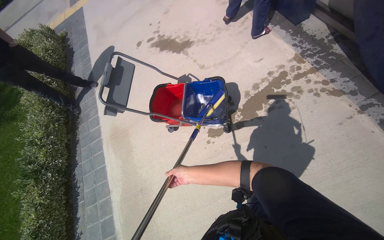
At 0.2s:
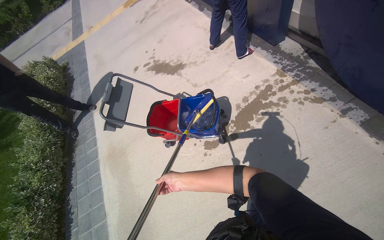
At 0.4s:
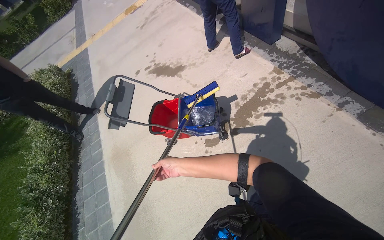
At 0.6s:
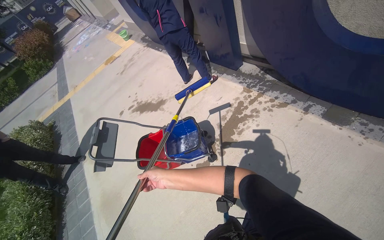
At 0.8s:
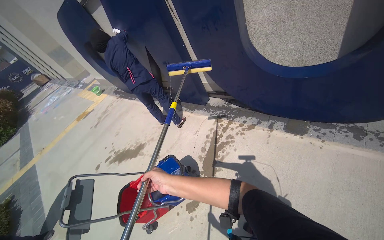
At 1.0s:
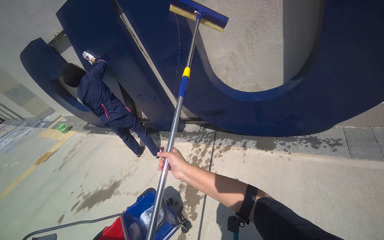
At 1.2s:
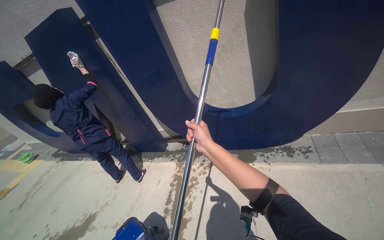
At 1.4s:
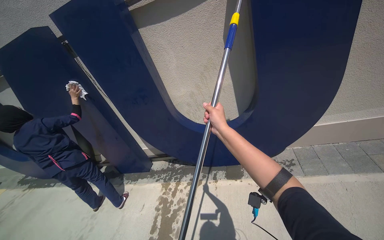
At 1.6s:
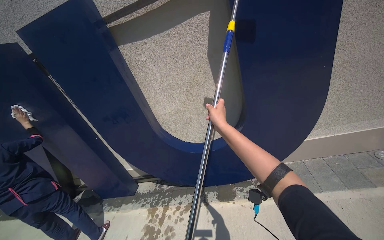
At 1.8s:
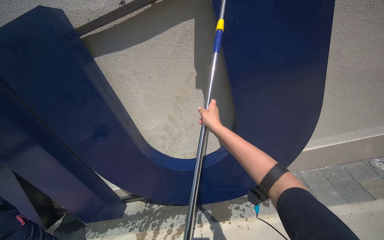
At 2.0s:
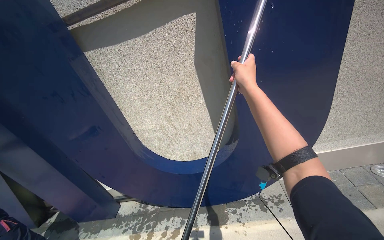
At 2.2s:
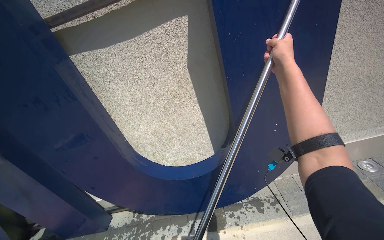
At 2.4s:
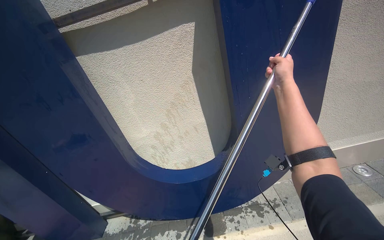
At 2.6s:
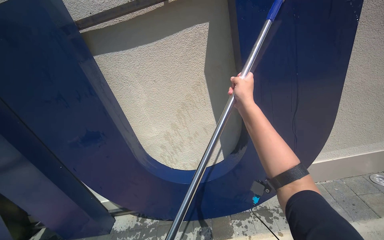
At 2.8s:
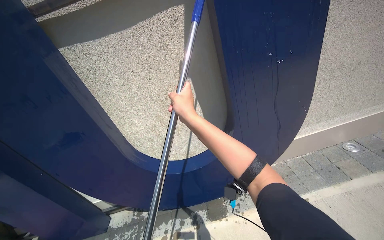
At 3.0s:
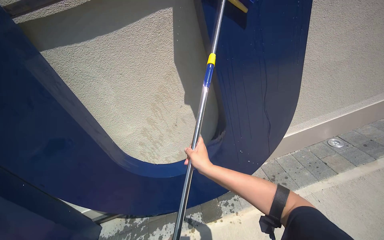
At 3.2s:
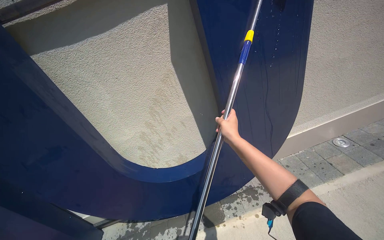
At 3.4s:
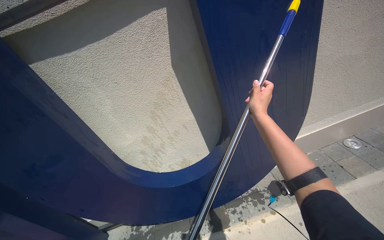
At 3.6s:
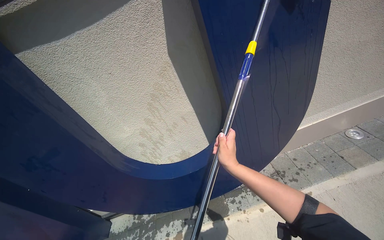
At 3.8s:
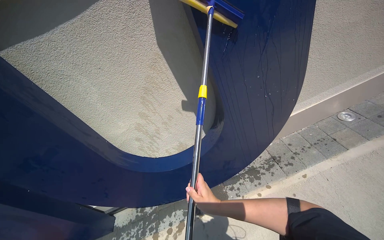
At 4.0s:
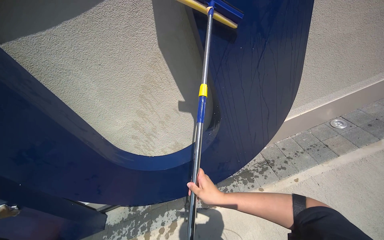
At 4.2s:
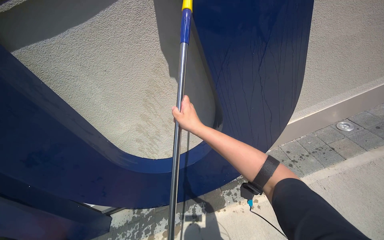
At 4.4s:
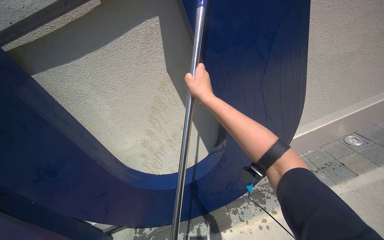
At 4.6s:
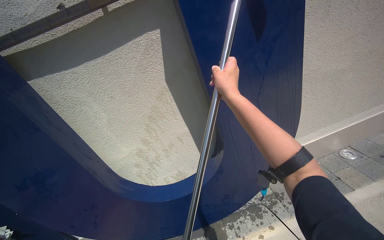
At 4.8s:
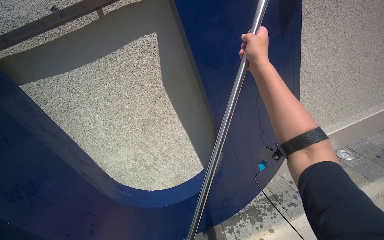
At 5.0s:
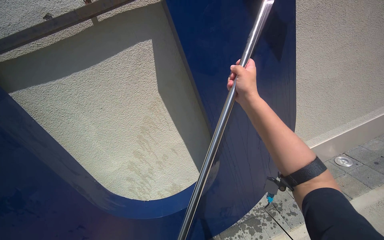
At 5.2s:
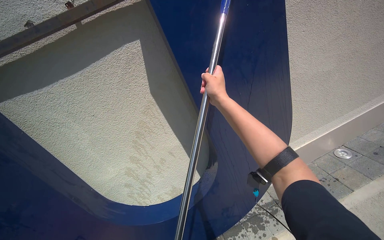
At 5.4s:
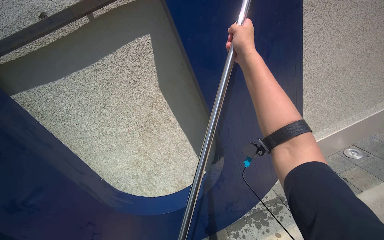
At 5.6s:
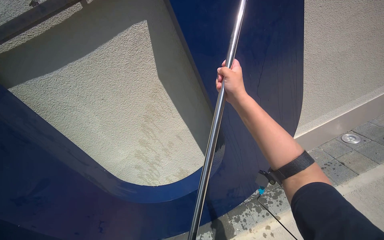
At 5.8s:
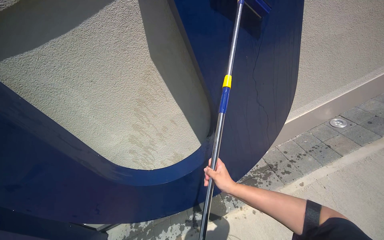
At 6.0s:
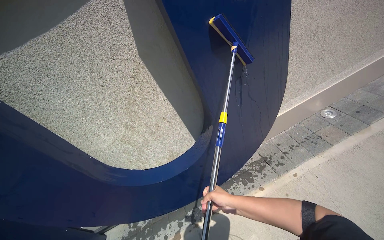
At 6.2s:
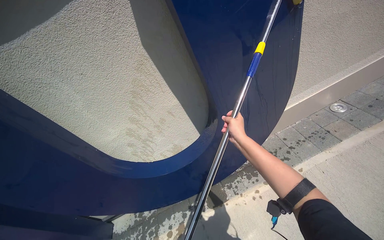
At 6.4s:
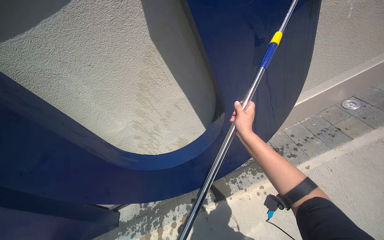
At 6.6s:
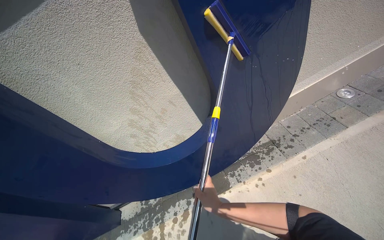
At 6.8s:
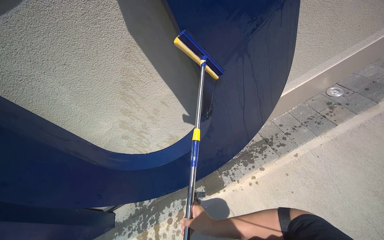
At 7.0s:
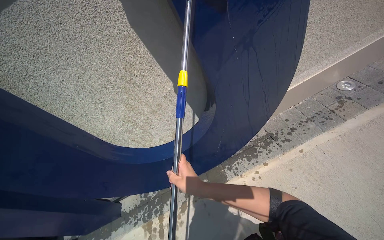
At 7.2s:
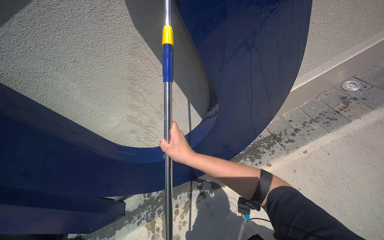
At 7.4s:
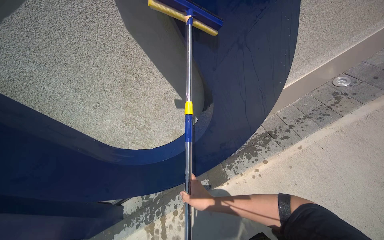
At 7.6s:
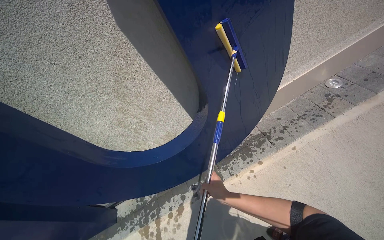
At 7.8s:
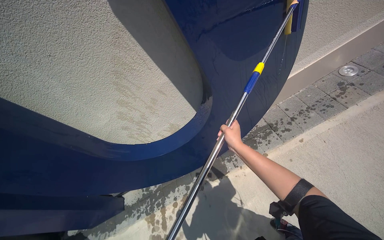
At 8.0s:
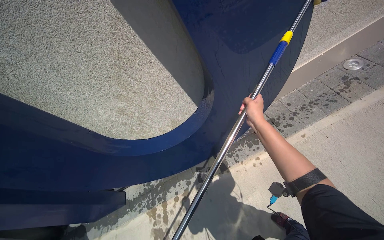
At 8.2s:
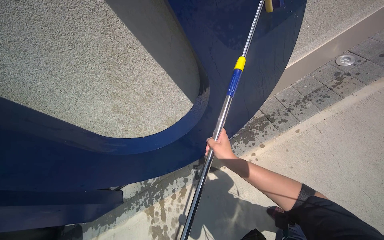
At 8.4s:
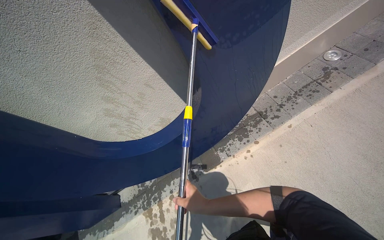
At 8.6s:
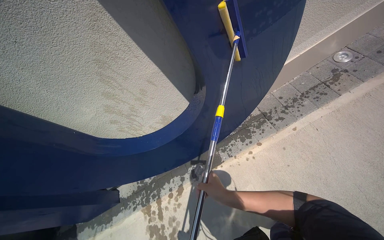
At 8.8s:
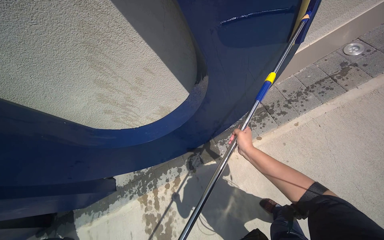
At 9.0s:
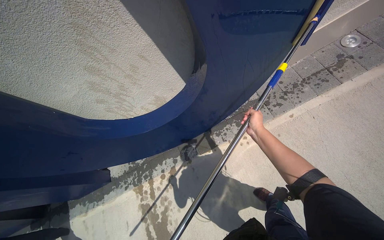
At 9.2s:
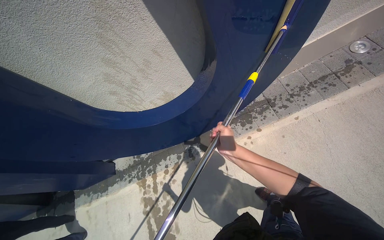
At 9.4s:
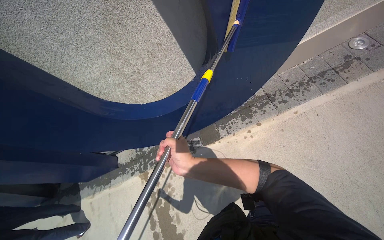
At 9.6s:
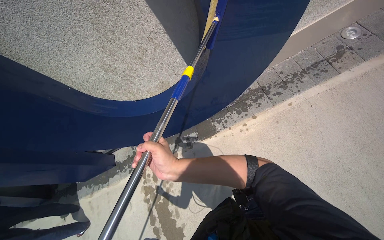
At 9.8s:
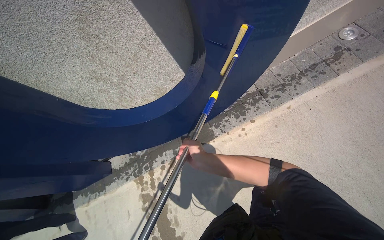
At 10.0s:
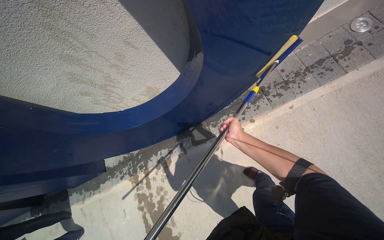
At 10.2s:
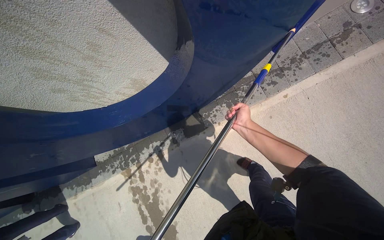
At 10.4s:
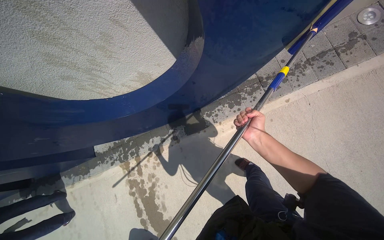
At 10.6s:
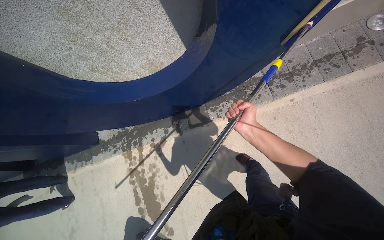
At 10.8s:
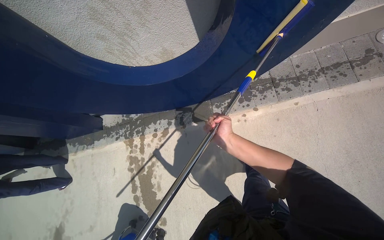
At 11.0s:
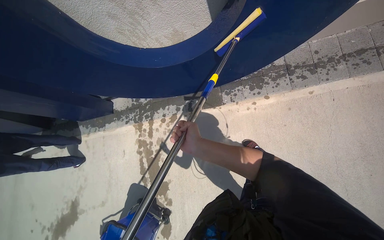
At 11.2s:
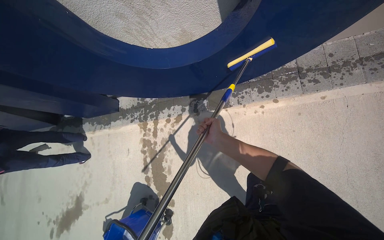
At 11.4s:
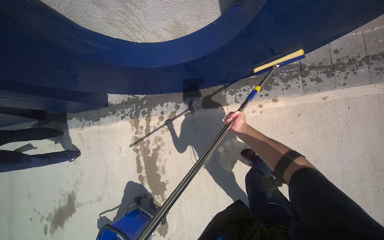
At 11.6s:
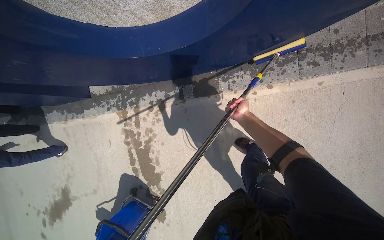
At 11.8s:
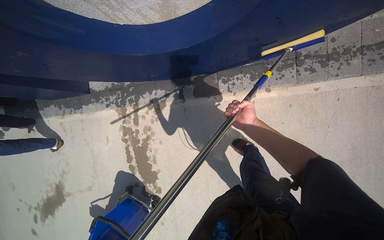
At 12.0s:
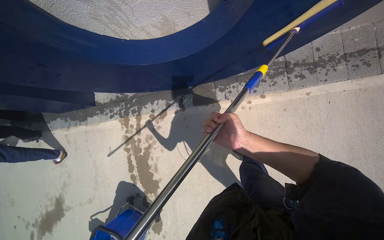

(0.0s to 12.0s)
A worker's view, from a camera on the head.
Job: wiping surfaces.
The whole recording: Scrubbing large blue letter U. The worker scrubs the large blue letter U with a long-handled scrubber.
0.0s - 1.6s: The camera is carried about 40 cm. The head rotates approximately 55 degrees to the right. The view tips upward by about 60 degrees.
4.4s - 6.0s: The right hand swings up and down the picture, some 40 cm each way, with 3 reversals.
7.6s - 9.0s: The view tips downward by about 15 degrees. The right hand moves up and down the picture over about 25 cm, changing direction 2 times.
9.0s - 10.4s: The view tilts approximately 15 degrees downward. The right hand moves roughly 30 cm to the left and comes back.
10.4s - 12.0s: The right hand shifts approximately 15 cm to the left, and reaches approximately 25 cm farther from the camera, then returns.

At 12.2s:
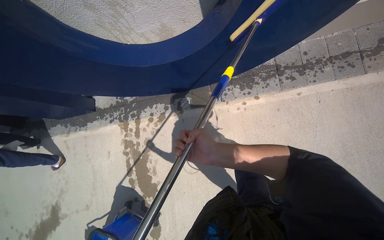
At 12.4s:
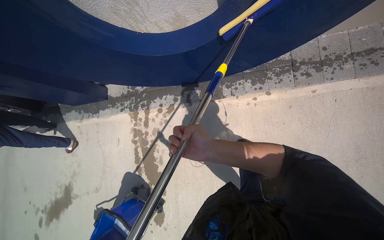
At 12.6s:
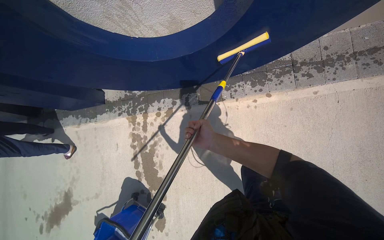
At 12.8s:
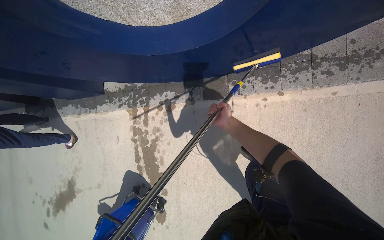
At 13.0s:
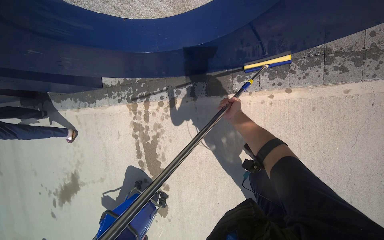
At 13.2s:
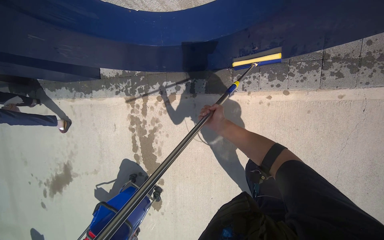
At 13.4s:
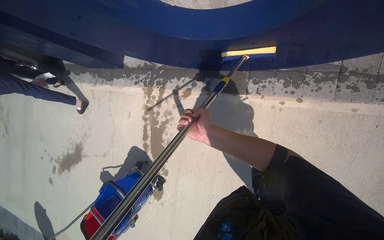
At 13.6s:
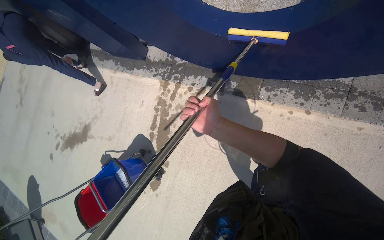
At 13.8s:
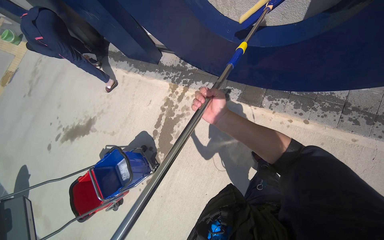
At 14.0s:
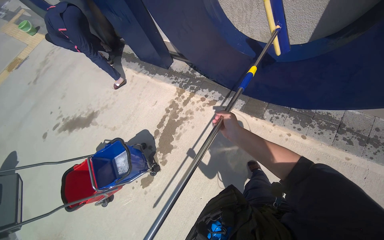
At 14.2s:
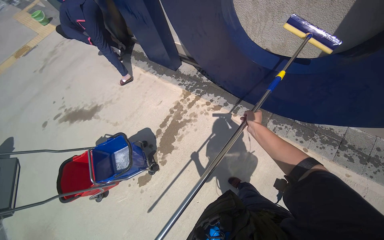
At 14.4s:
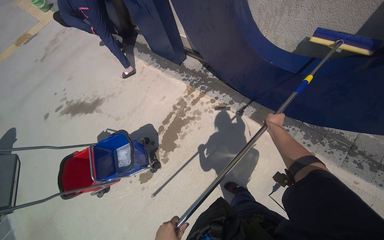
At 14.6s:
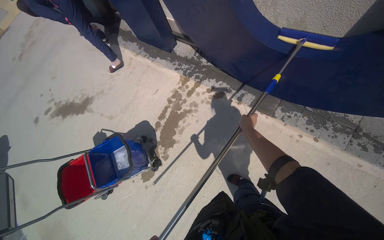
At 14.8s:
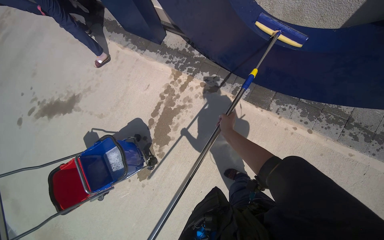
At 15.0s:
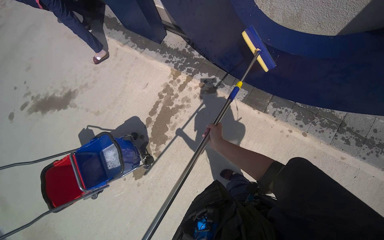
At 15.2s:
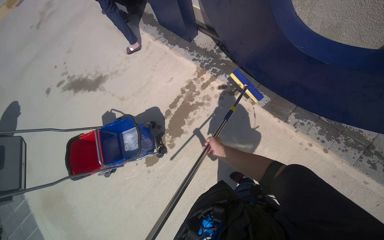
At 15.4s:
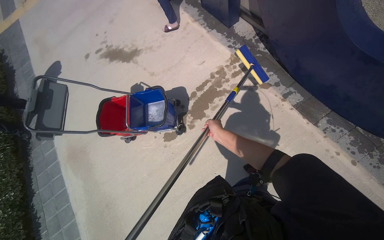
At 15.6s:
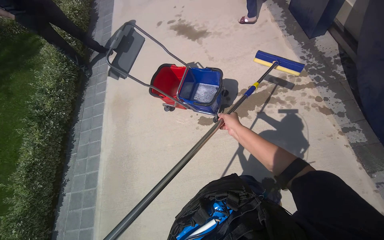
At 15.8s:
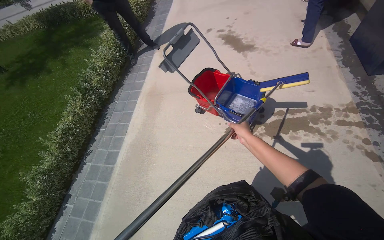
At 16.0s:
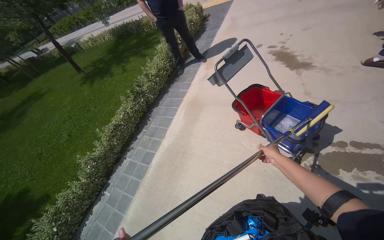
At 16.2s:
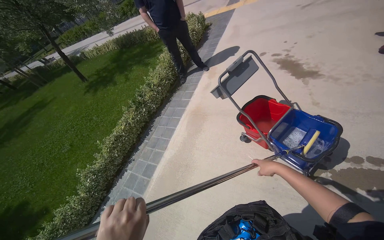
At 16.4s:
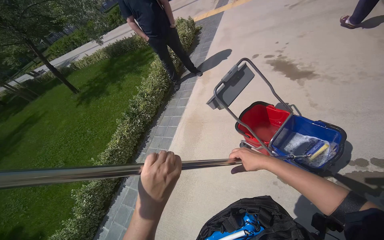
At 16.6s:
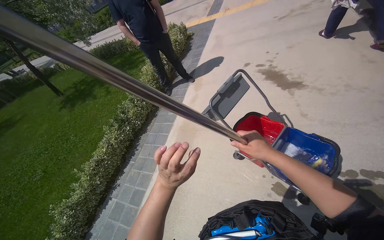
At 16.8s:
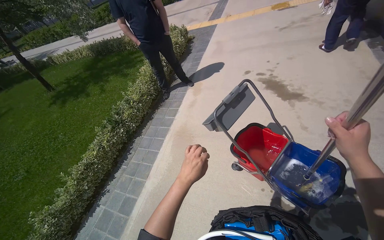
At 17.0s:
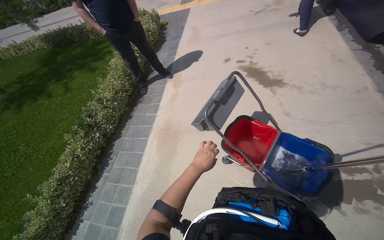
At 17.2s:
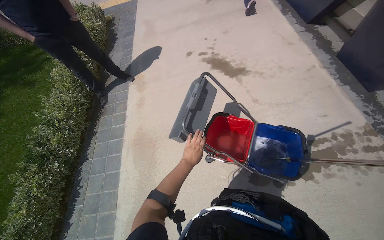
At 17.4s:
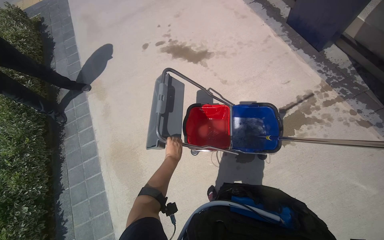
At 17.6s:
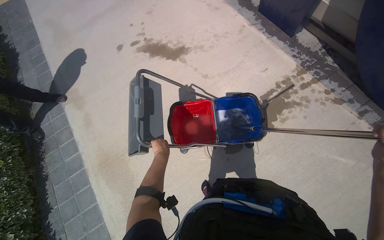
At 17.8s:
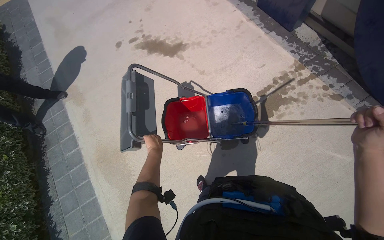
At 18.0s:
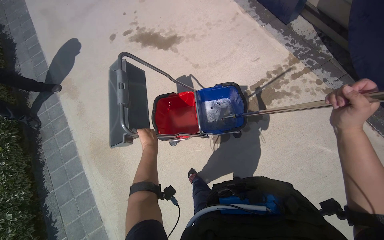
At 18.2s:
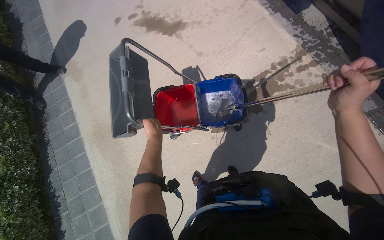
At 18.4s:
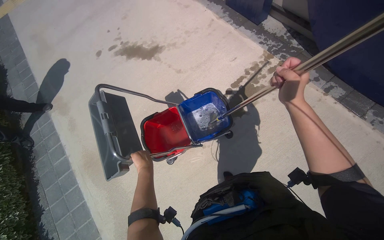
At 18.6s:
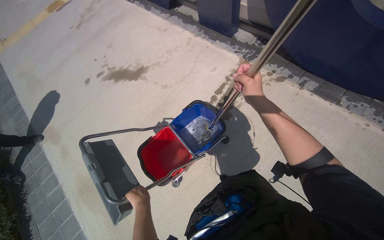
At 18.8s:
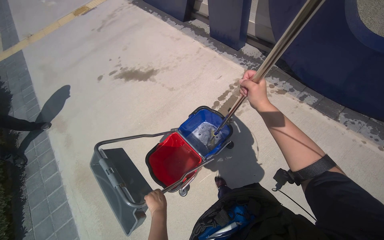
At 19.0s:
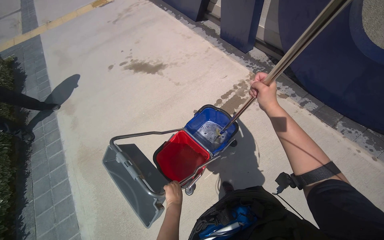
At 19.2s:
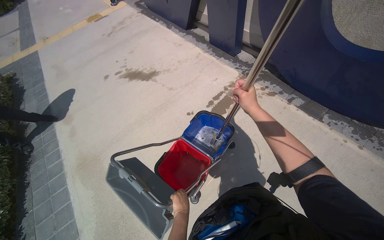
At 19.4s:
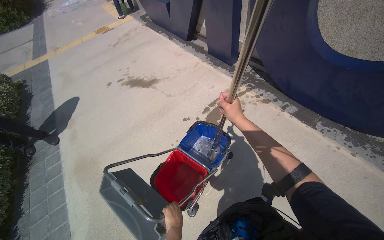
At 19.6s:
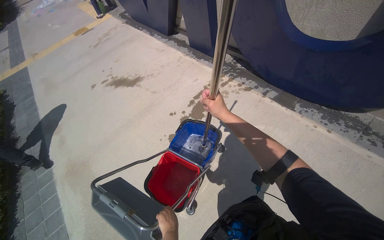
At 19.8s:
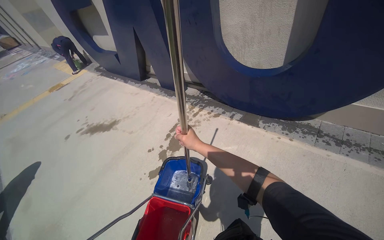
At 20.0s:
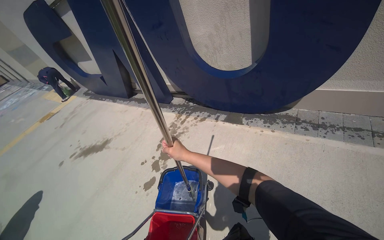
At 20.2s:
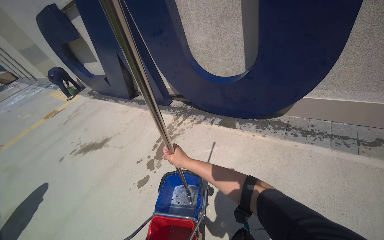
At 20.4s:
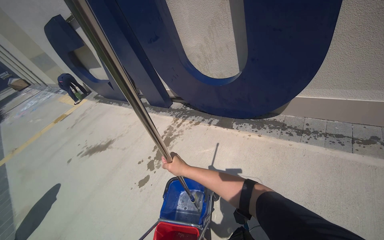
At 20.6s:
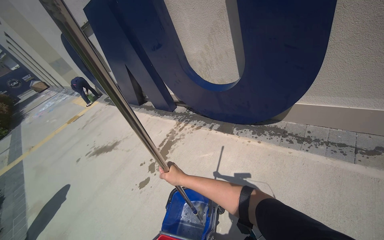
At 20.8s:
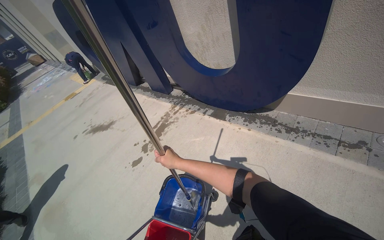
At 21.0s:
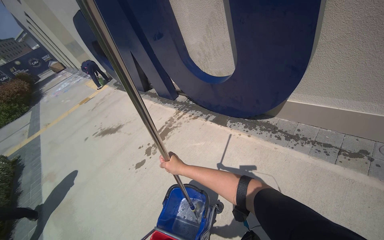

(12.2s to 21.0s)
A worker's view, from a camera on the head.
Job: wiping surfaces.
The whole recording: Scrubbing large blue letter U. The worker scrubs the large blue letter U with a long-handled scrubber.
12.2s - 13.6s: Everything in view rotates some 25 degrees clockwise. The right hand moves approximately 40 cm farther from the camera and comes back.
13.6s - 15.2s: The right hand goes about 25 cm down the picture and farther from the camera, and moves roughly 5 cm to the right and comes back.
15.2s - 16.6s: The camera travels some 70 cm. The wearer looks some 60 degrees further to the left.
16.6s - 18.0s: The wearer's head swings roughly 50 degrees to the right. The view tips downward by about 15 degrees.
18.0s - 19.6s: The head travels about 80 cm. The view tilts some 20 degrees upward.
19.6s - 21.0s: The camera is carried approximately 90 cm. The view tilts some 15 degrees upward.
